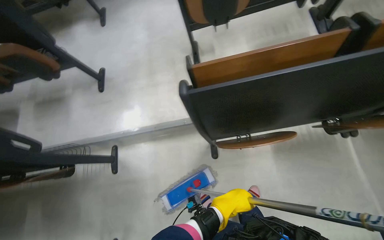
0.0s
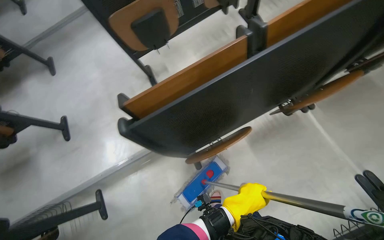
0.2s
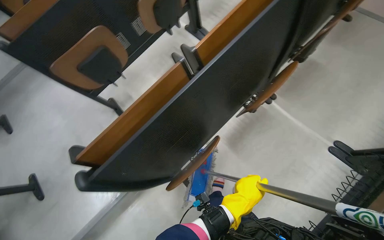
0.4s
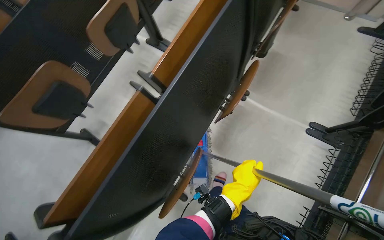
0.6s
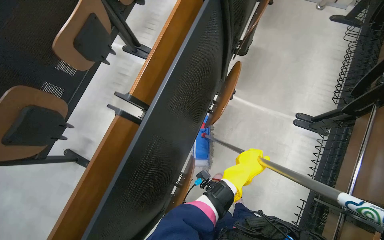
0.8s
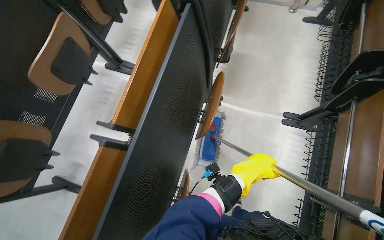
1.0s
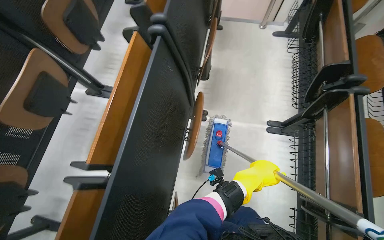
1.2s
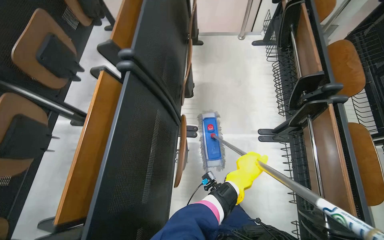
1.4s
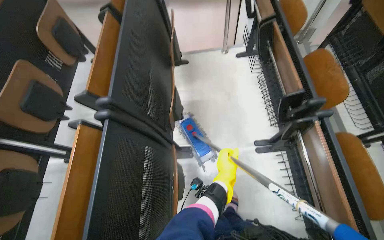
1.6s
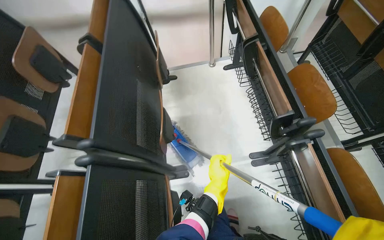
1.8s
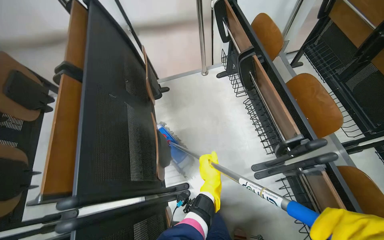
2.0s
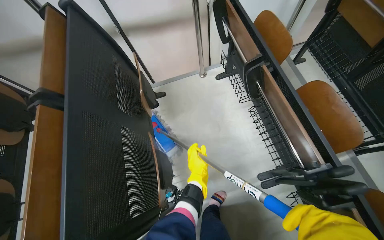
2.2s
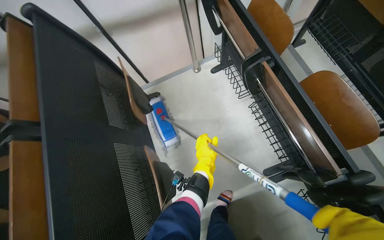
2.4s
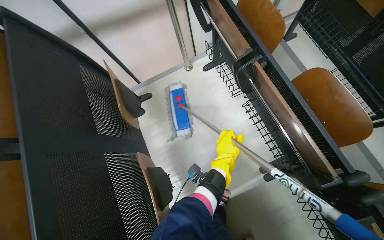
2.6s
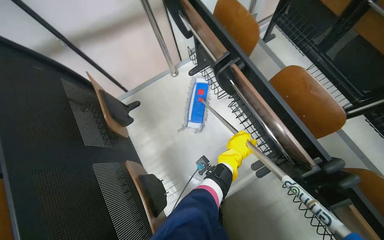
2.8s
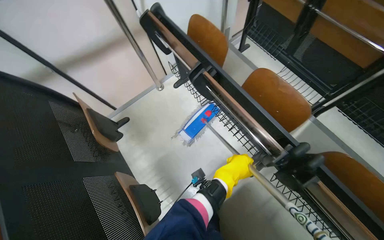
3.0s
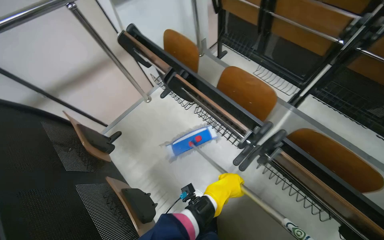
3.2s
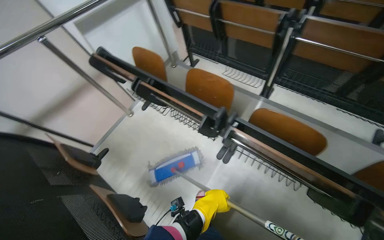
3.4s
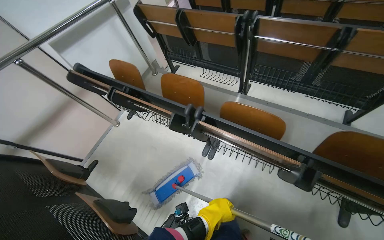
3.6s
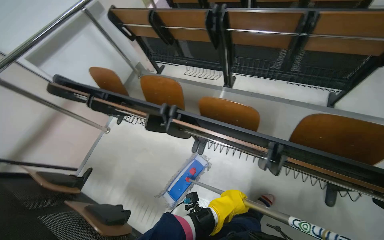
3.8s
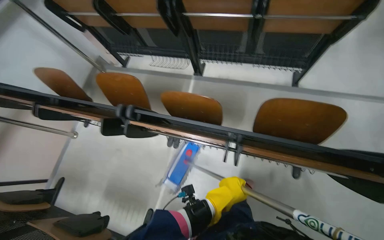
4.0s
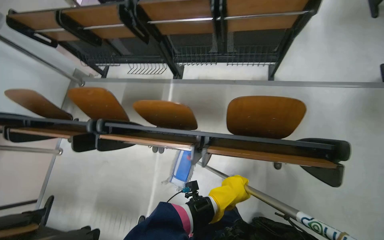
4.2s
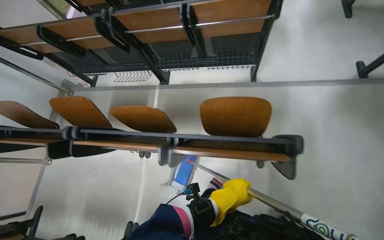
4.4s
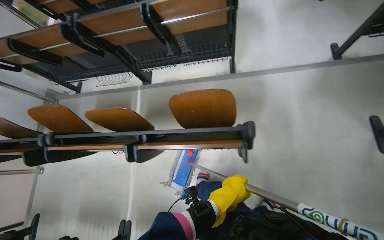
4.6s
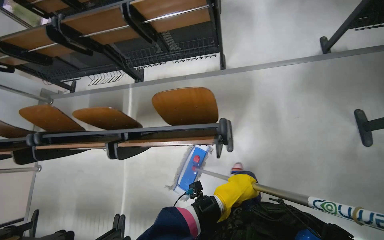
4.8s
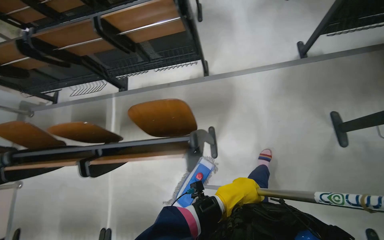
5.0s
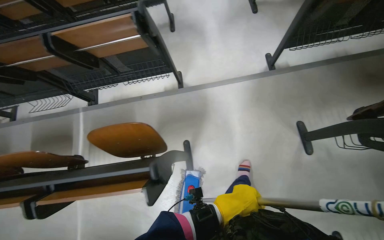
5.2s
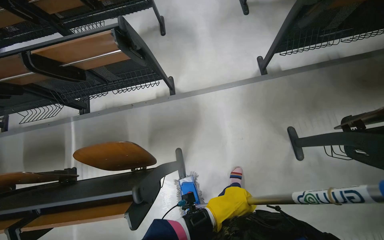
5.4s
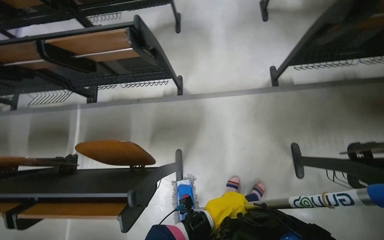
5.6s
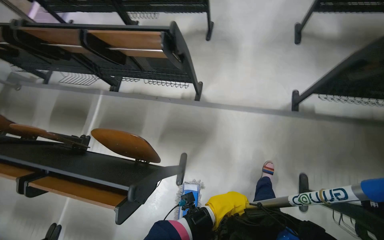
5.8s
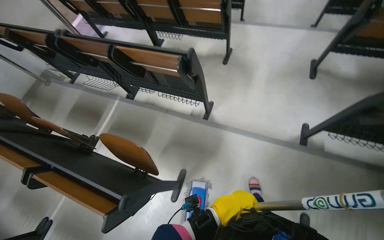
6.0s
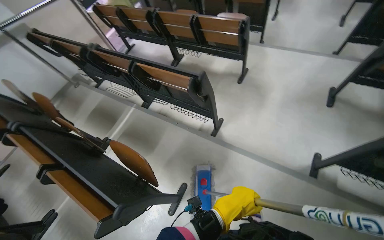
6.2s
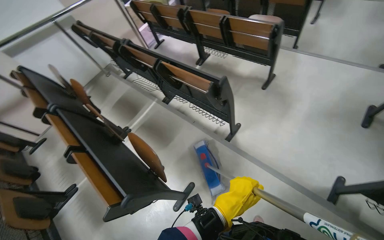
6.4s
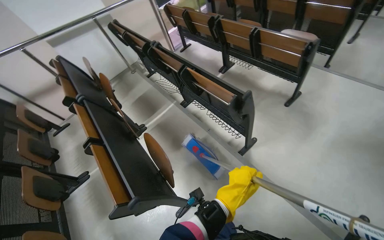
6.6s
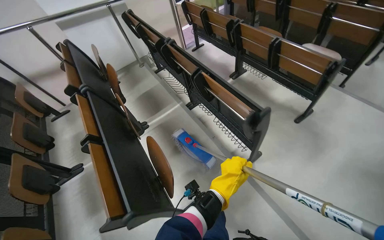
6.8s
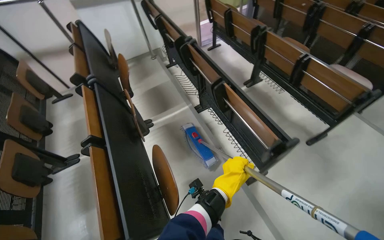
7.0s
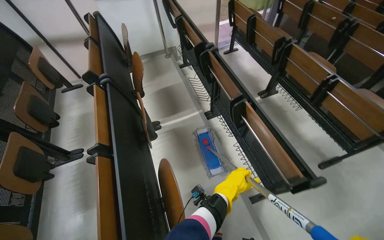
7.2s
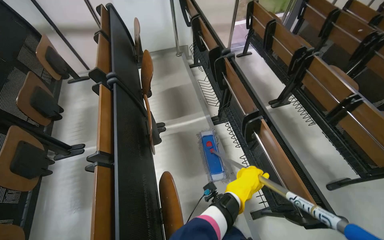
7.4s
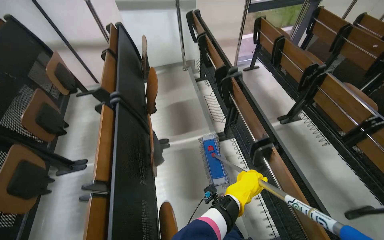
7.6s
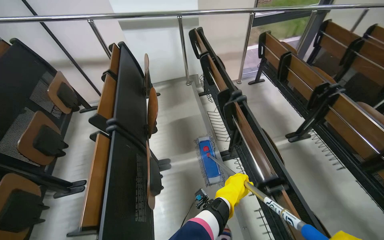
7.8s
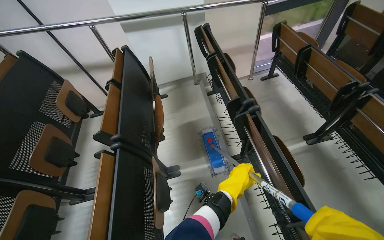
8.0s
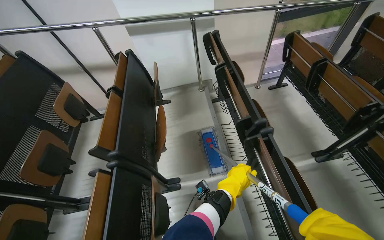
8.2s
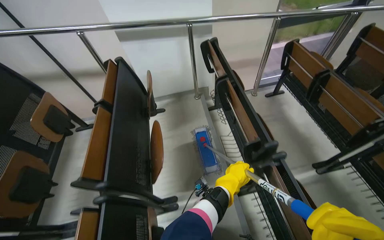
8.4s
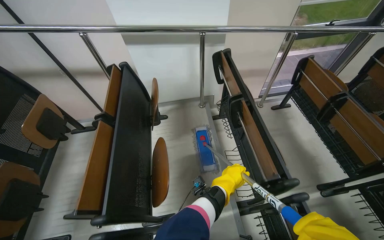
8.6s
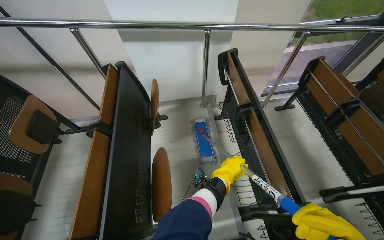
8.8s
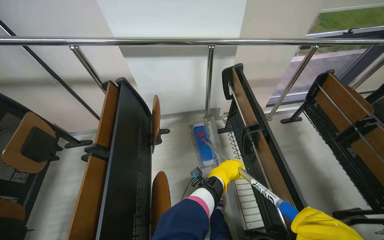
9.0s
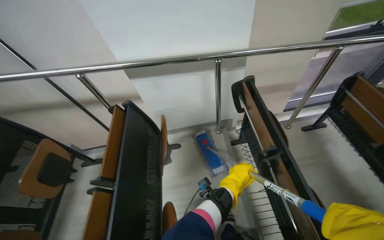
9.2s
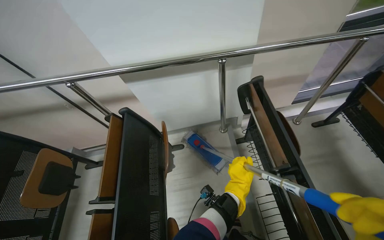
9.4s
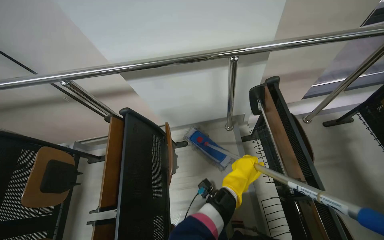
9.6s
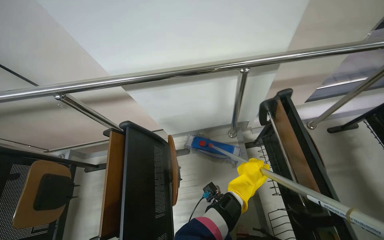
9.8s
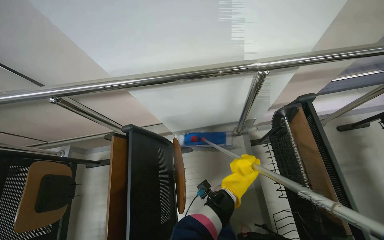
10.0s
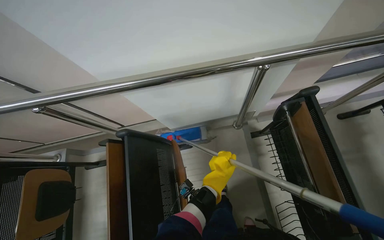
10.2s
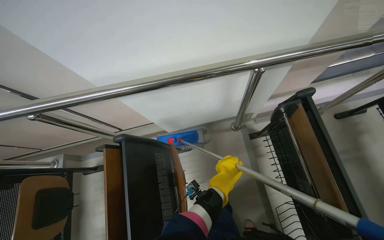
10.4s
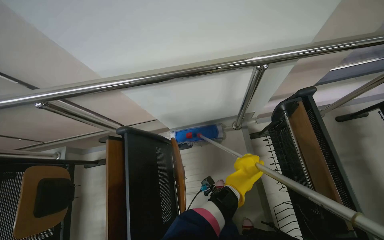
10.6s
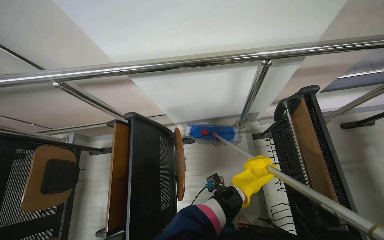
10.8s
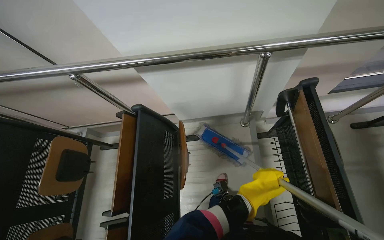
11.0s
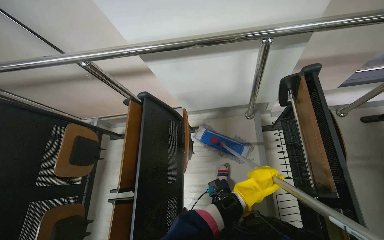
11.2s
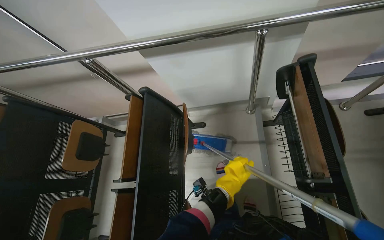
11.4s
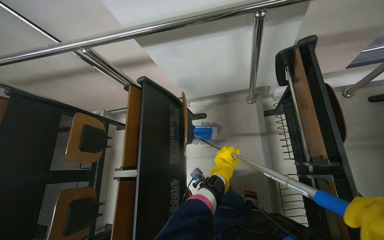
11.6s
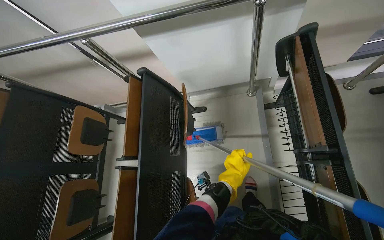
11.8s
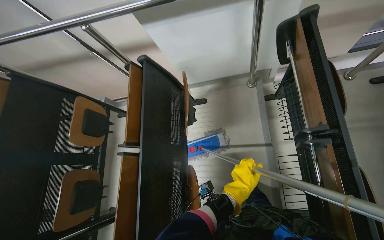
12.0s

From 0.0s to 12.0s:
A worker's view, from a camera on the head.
Job: mopping floor.
The whole recording: Mopping lecture hall floor. The worker mops the floor of the lecture hall, moving between rows of seats.
From 0.0s to 1.6s: The wearer moves some 80 cm. The head turns to the right by some 85 degrees. The camera pitches upward, by roughly 20 degrees.
From 1.6s to 3.0s: The wearer moves about 50 cm. The wearer looks some 35 degrees further to the right.
From 3.0s to 4.4s: The camera is carried about 1 m. The head turns to the right by roughly 50 degrees.
From 4.4s to 6.0s: The wearer moves some 70 cm.
From 6.0s to 7.6s: The wearer moves approximately 70 cm. The head rotates approximately 55 degrees to the left.
From 7.6s to 9.0s: The camera travels approximately 1 m.
From 9.0s to 10.4s: The camera is carried some 70 cm. The view tilts about 15 degrees downward.
From 10.4s to 12.0s: The wearer moves about 40 cm.

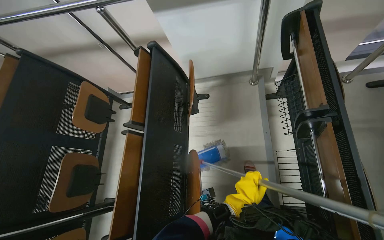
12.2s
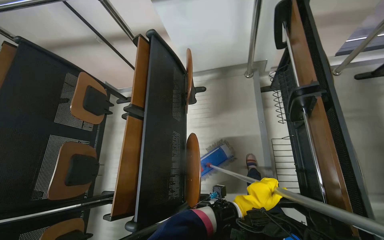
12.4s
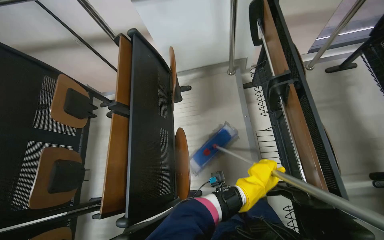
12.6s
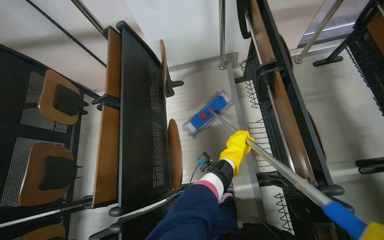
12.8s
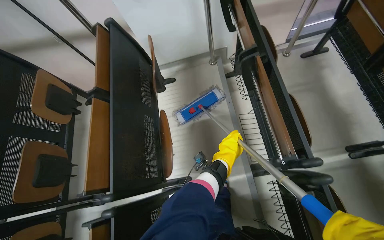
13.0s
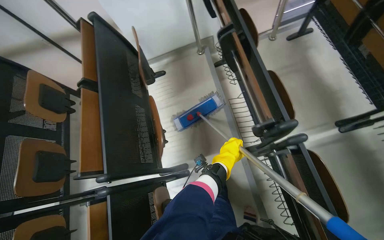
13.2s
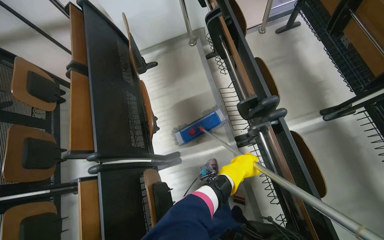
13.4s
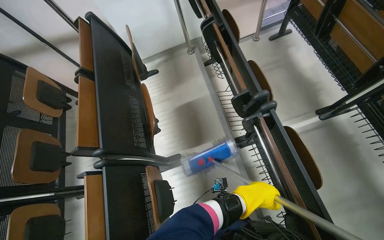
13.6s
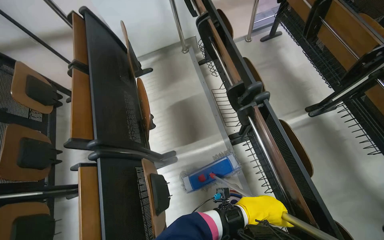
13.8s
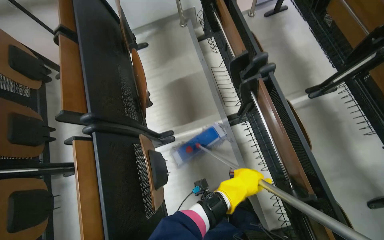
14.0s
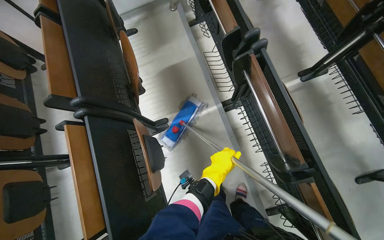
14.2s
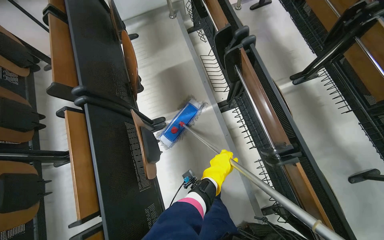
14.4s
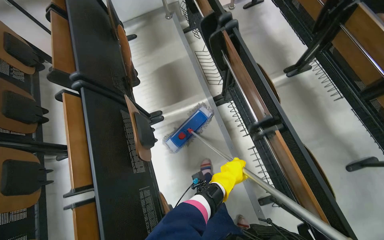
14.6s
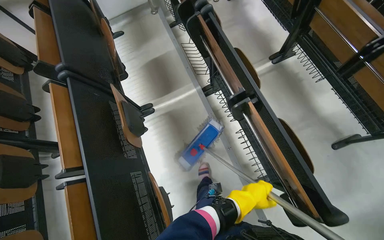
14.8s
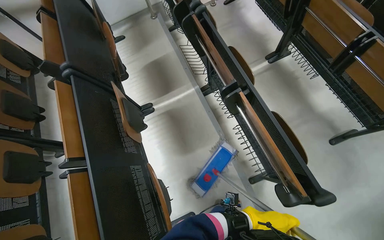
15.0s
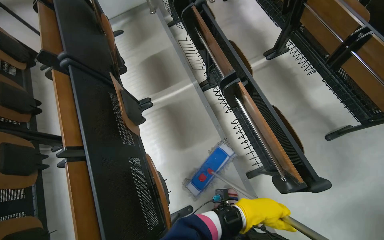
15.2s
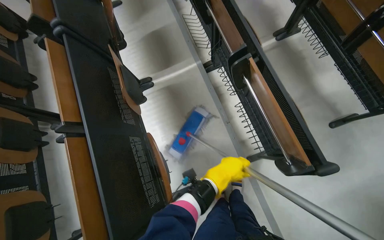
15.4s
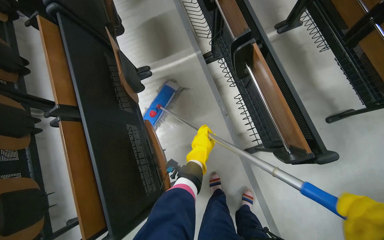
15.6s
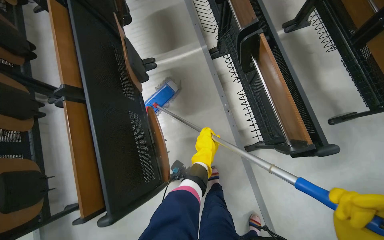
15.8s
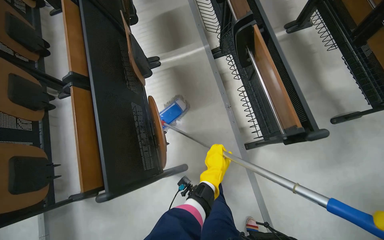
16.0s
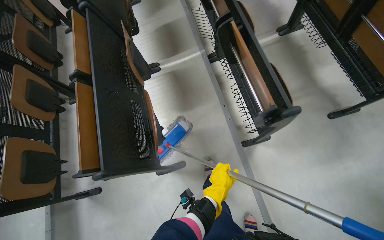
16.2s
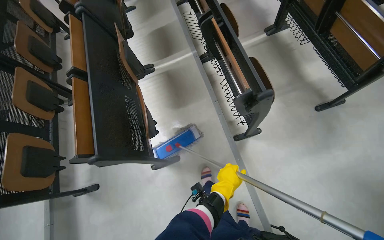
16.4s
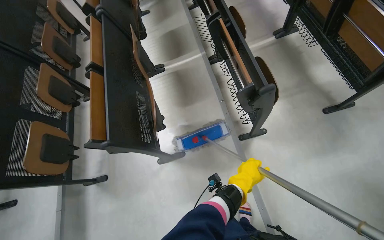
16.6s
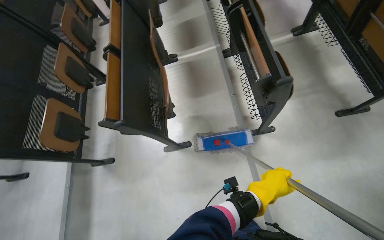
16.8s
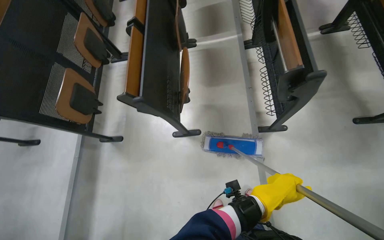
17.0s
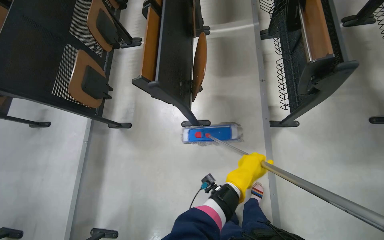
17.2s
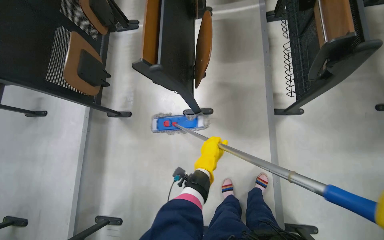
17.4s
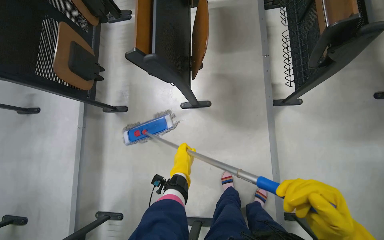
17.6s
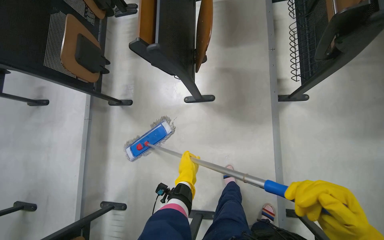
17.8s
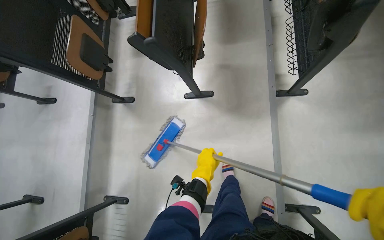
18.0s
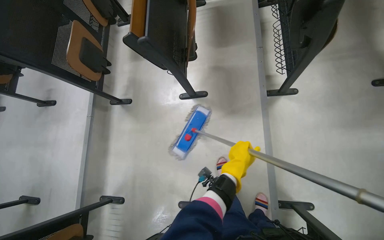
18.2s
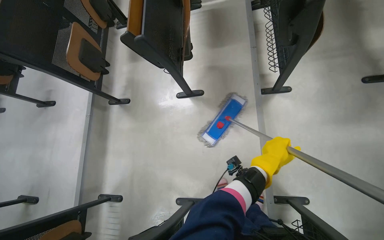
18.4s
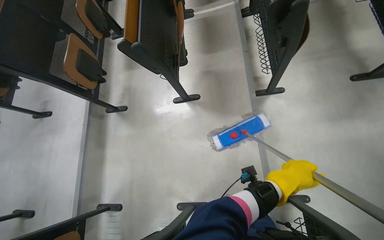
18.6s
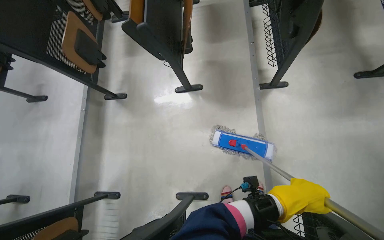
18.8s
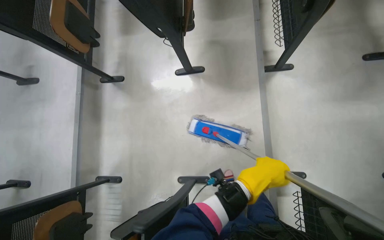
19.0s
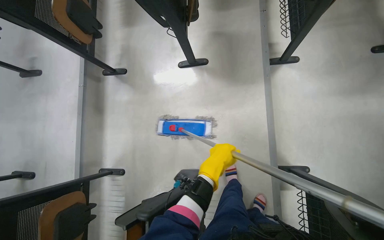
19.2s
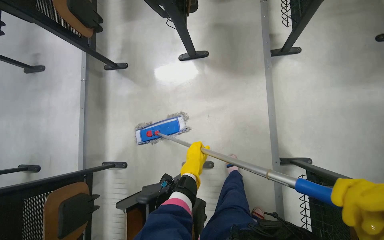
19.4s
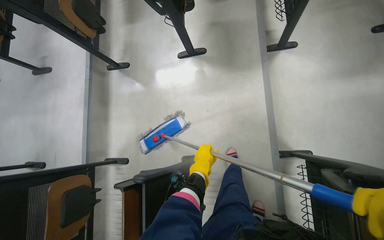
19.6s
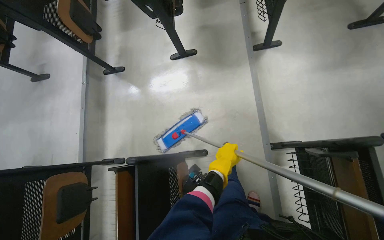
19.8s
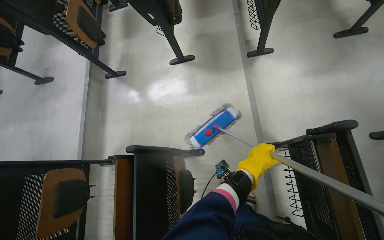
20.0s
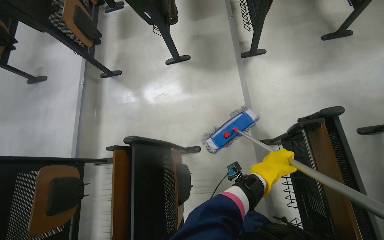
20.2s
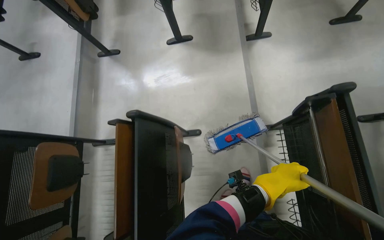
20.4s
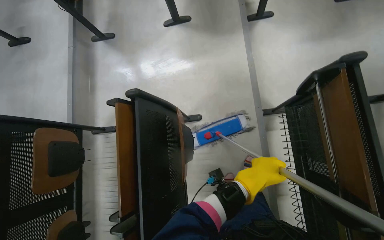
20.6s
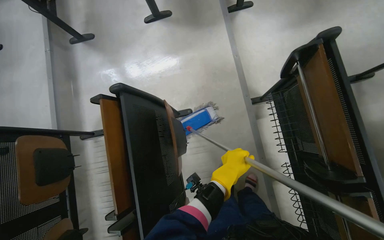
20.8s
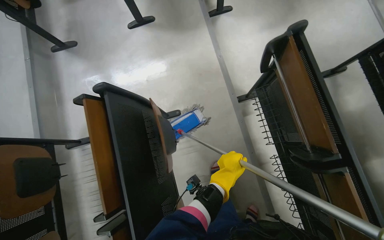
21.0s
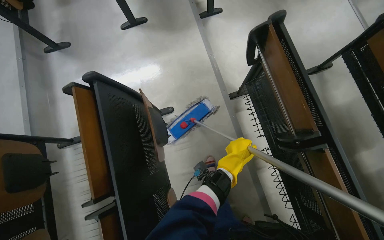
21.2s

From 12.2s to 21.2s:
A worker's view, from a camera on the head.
Job: mopping floor.
The whole recording: Mopping lecture hall floor. The worker mops the floor of the lecture hall, moving between rows of seats.
From 12.2s to 13.8s: The camera is carried roughly 70 cm. The wearer's head swings about 20 degrees to the right.
From 13.8s to 15.2s: The camera is carried roughly 60 cm.
From 15.2s to 16.6s: The wearer moves roughly 50 cm.
From 16.6s to 18.2s: The left hand goes to the left and returns, some 40 cm each way.
From 18.2s to 19.8s: The camera is carried approximately 50 cm.
From 19.8s to 21.2s: The camera is carried approximately 50 cm. The head rotates roughly 15 degrees to the right.
